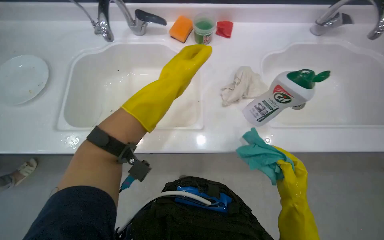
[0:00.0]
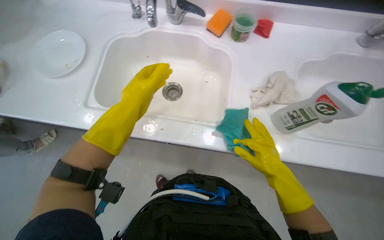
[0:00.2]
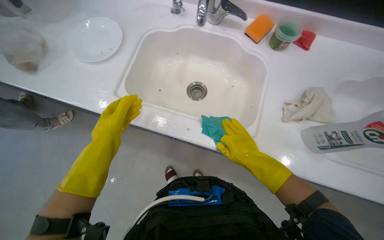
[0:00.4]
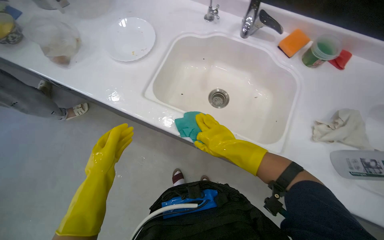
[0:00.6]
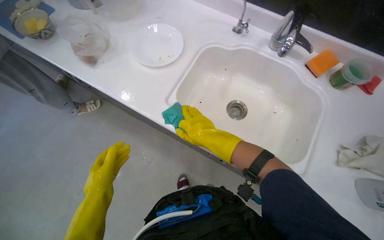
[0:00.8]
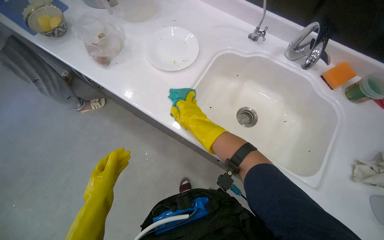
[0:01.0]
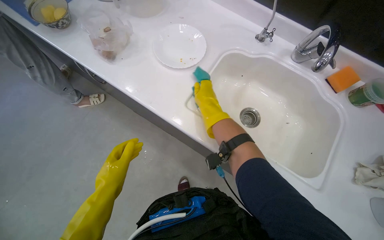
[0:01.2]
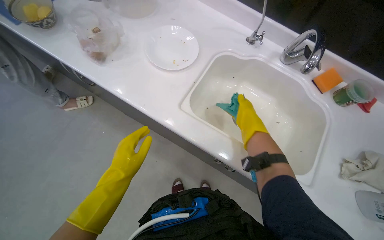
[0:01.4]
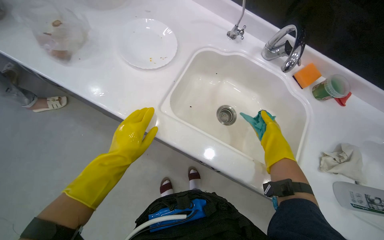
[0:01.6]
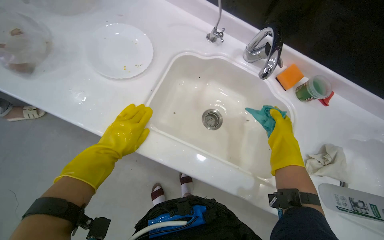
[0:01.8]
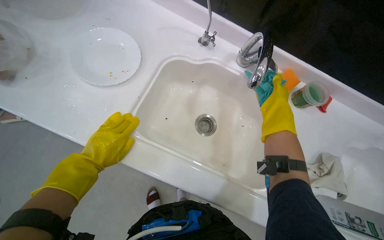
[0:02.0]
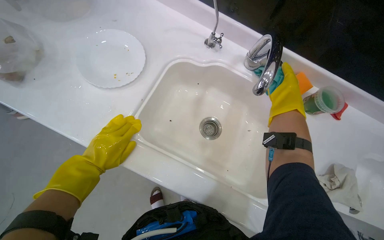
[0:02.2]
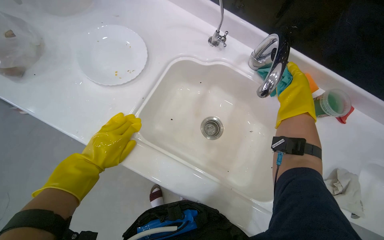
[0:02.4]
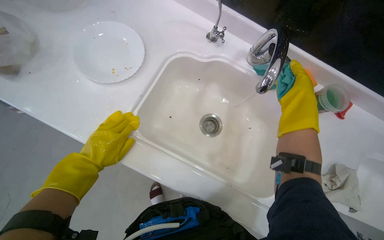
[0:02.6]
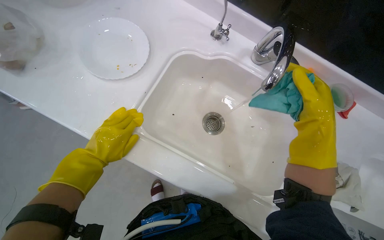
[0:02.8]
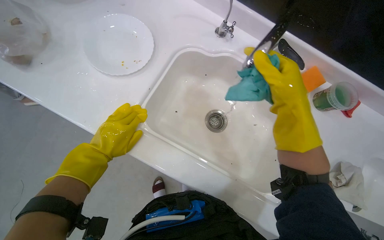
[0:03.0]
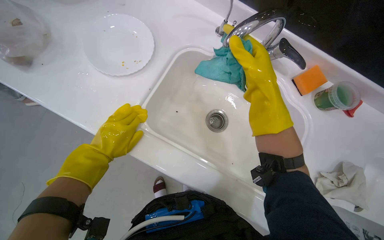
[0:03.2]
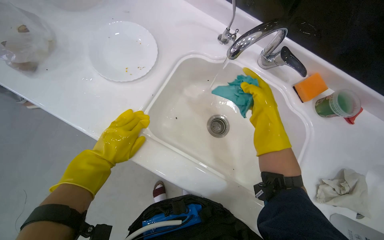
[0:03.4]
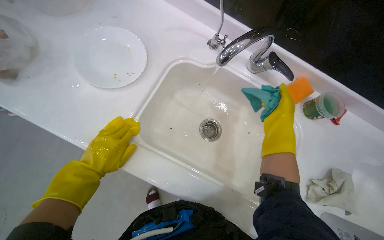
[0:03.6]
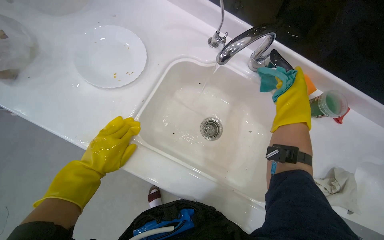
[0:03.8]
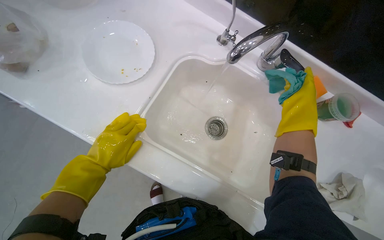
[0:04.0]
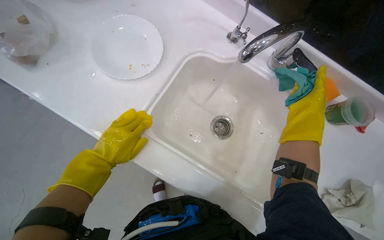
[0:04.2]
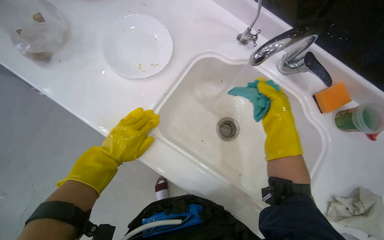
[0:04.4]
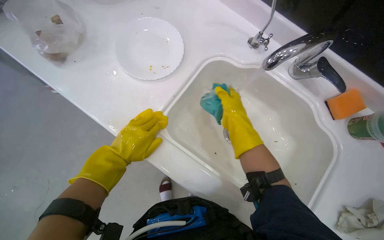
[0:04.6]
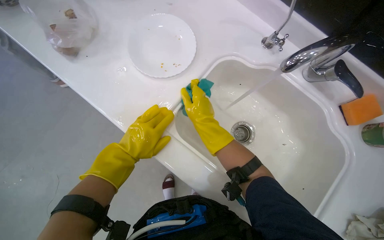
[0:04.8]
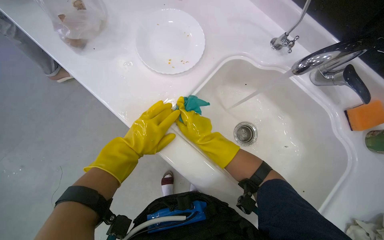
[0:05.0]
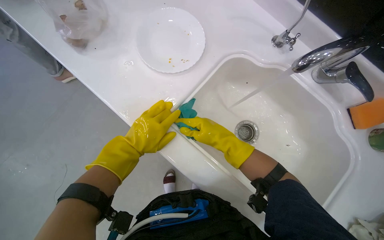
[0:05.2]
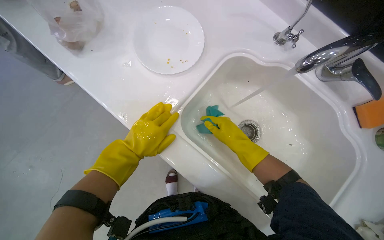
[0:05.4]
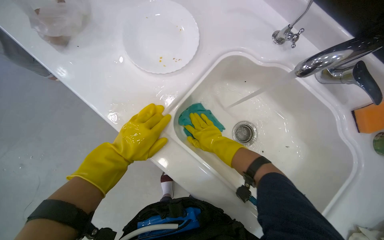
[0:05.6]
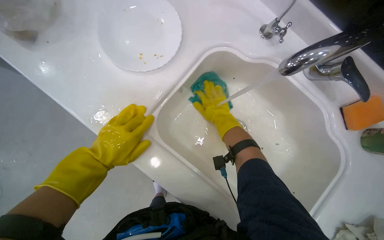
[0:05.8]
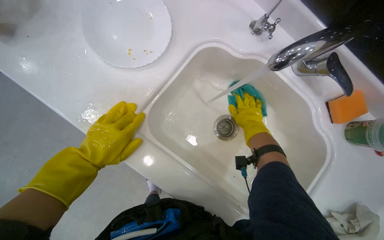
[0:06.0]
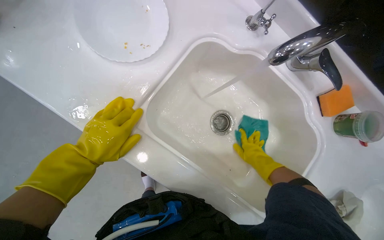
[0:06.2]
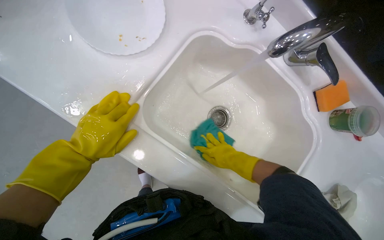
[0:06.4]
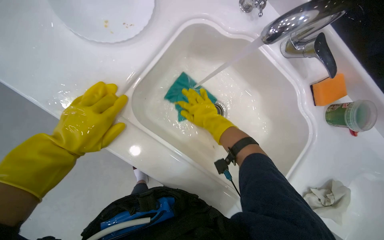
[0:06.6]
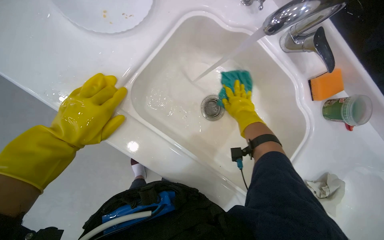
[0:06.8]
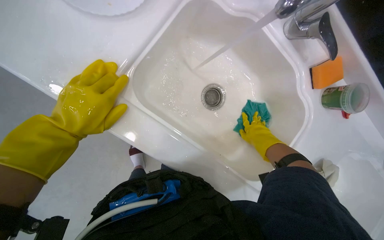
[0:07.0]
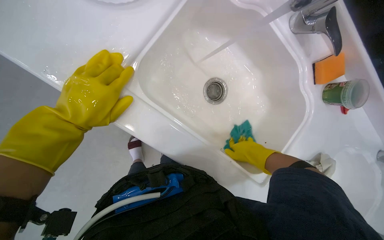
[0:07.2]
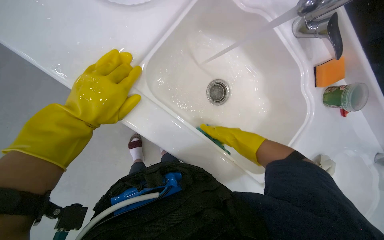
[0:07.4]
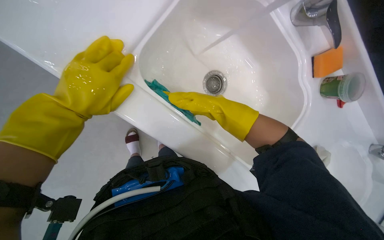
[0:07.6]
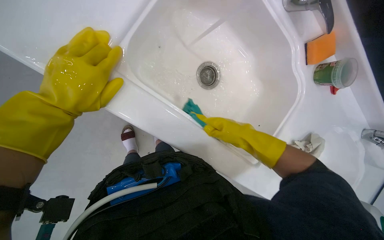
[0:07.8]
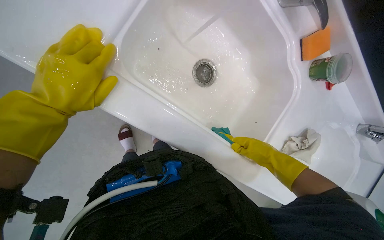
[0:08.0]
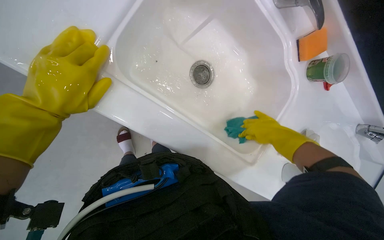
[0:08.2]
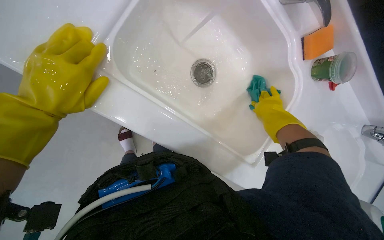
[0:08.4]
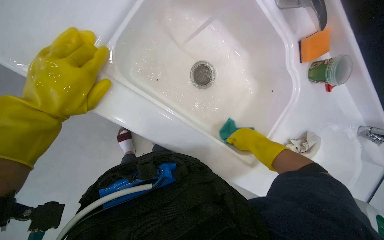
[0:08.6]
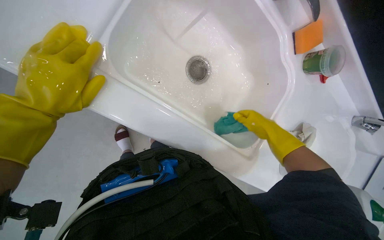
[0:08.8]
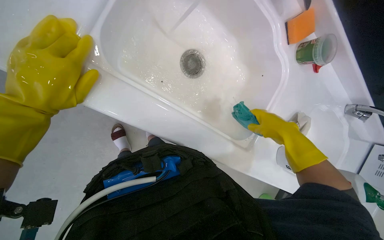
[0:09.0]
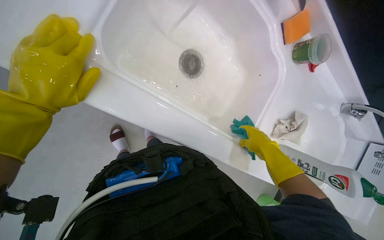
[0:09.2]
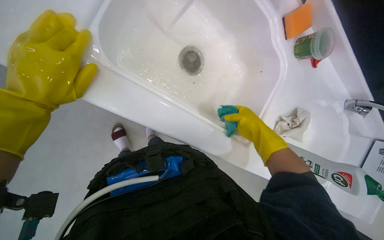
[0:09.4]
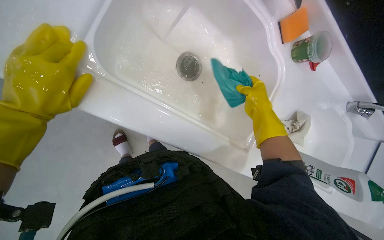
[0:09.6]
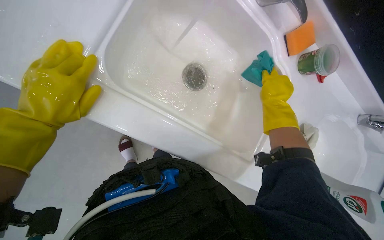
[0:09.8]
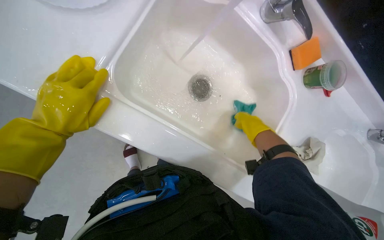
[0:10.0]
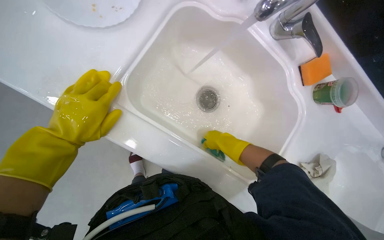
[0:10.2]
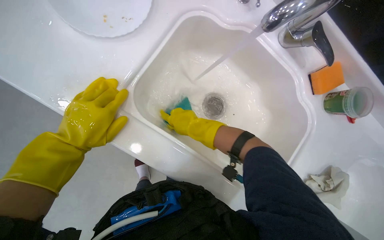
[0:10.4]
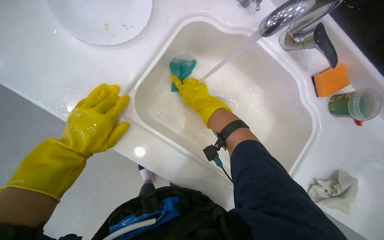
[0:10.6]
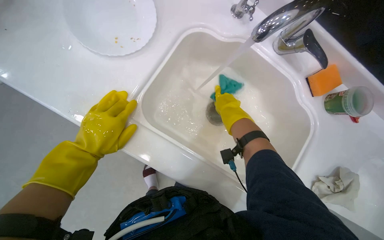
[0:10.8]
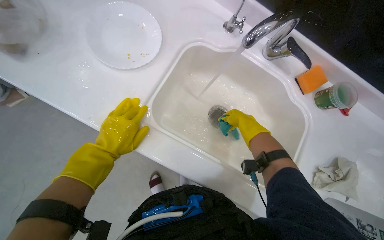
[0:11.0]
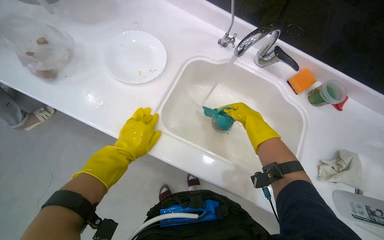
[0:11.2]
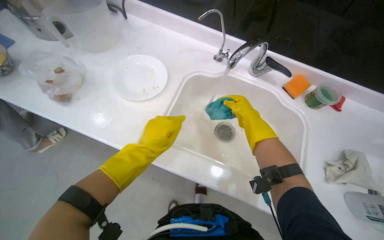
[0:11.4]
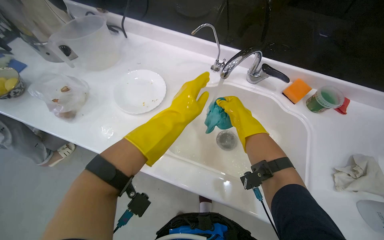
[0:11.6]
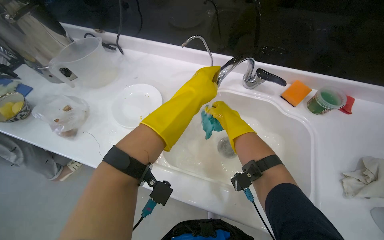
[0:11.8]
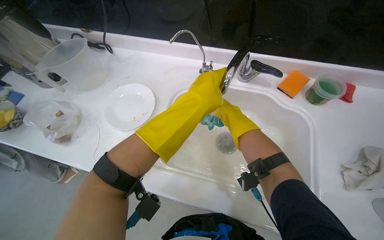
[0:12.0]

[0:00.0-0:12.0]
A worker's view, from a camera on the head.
Job: cleaning kitchen.
The whole recording: Cleaning kitchen sink. The worker scrubs the kitchen sink with a cloth and cleaning solution.
0:00.0 to 0:01.6: The scene rotates clockwise by about 30 degrees.
0:01.6 to 0:03.0: The right hand goes about 20 cm up the picture and nearer to the camera.
0:03.0 to 0:04.4: The right hand goes left and right, approximately 15 cm each way, reversing 2 times.
0:04.4 to 0:06.0: The right hand is displaced farther from the camera by roughly 15 cm, and reaches roughly 25 cm to the left, then returns.
0:06.0 to 0:07.6: The view tilts about 10 degrees downward. The right hand moves up and down the picture over roughly 15 cm, changing direction 3 times.
0:07.6 to 0:09.0: The right hand goes roughly 25 cm to the right and down the picture.
0:09.0 to 0:10.4: The right hand moves to the left, about 30 cm.
0:10.4 to 0:12.0: The wearer looks about 25 degrees further upward. The left hand travels to the right and up the picture by some 35 cm. The right hand is displaced to the right by roughly 15 cm.

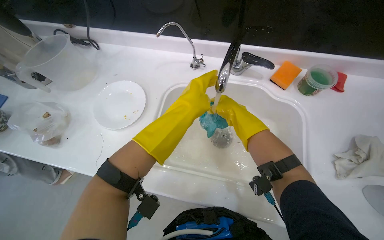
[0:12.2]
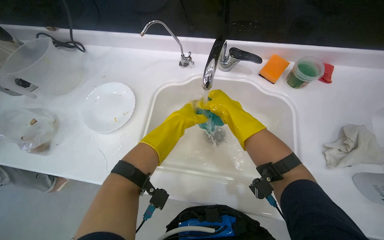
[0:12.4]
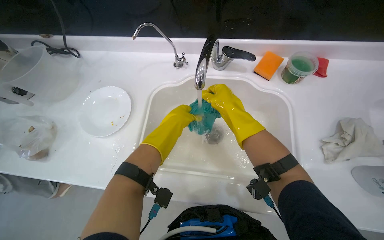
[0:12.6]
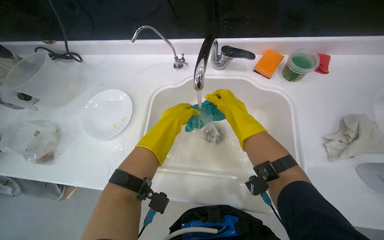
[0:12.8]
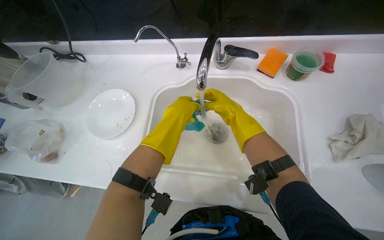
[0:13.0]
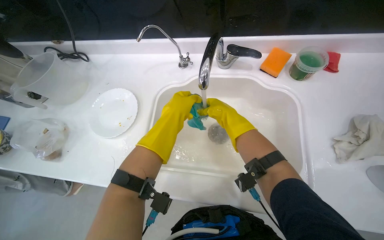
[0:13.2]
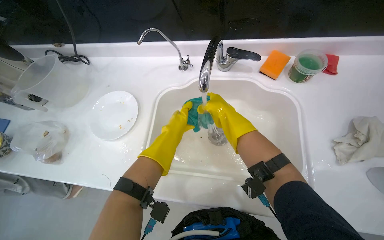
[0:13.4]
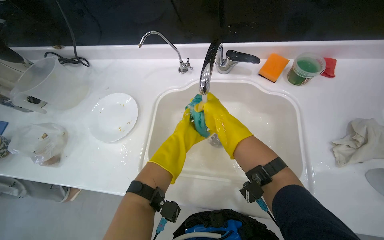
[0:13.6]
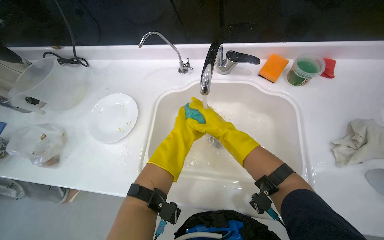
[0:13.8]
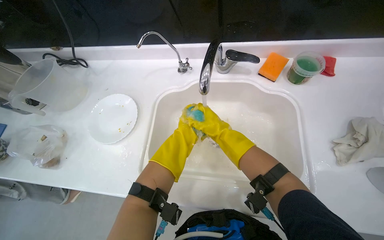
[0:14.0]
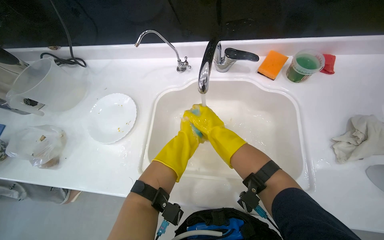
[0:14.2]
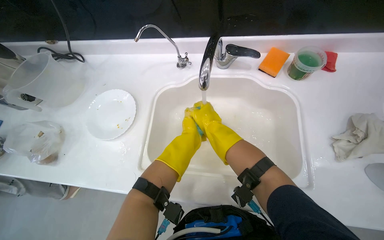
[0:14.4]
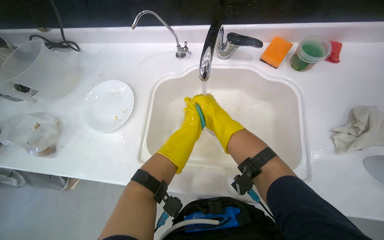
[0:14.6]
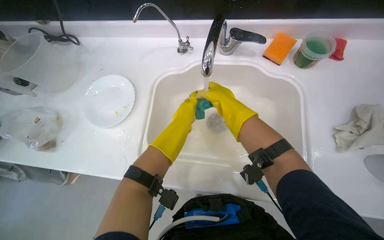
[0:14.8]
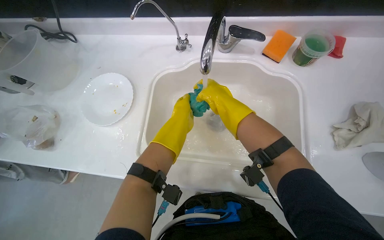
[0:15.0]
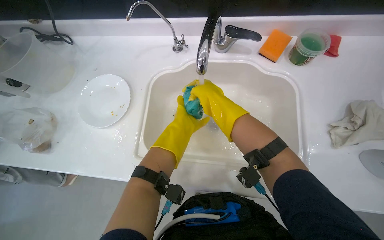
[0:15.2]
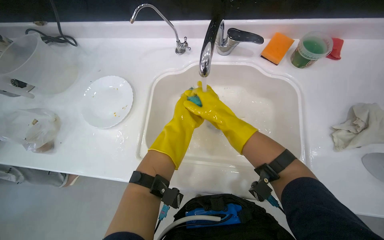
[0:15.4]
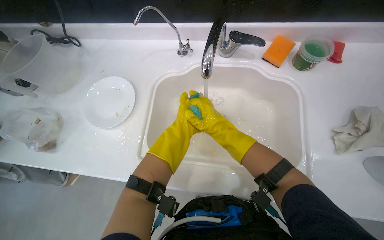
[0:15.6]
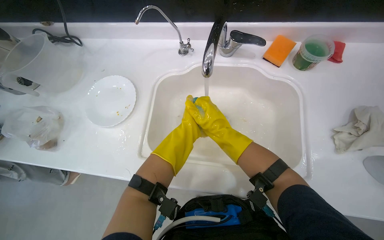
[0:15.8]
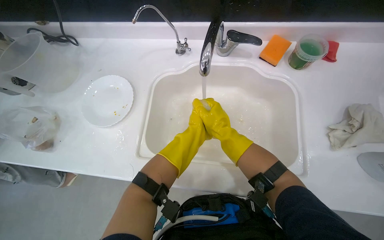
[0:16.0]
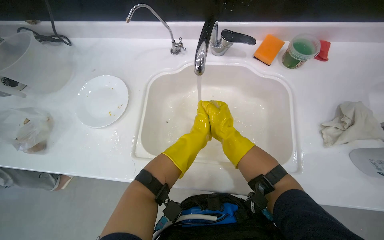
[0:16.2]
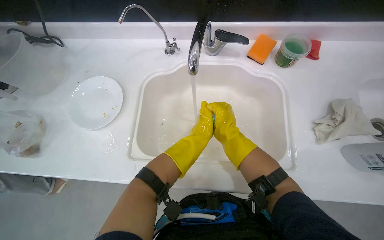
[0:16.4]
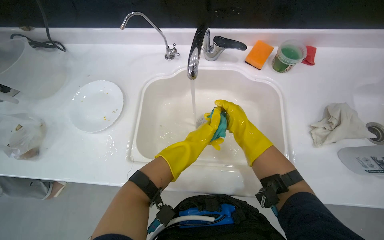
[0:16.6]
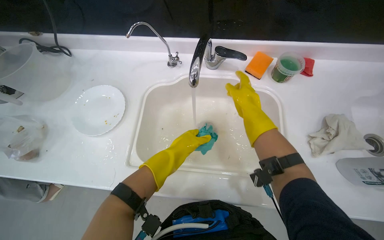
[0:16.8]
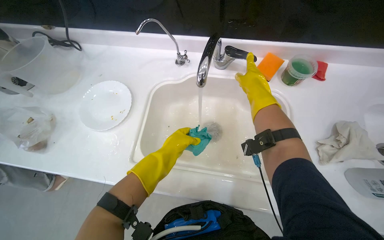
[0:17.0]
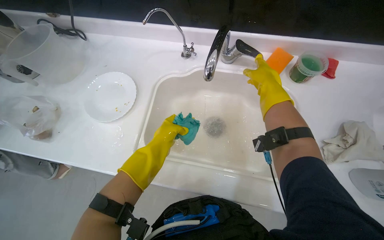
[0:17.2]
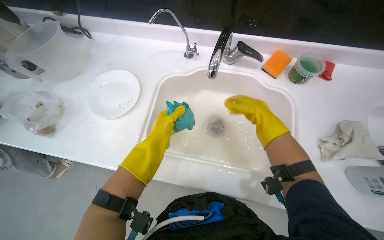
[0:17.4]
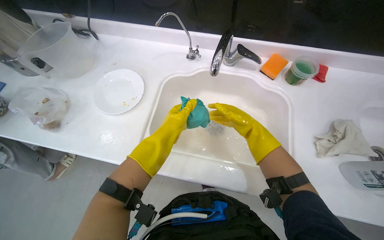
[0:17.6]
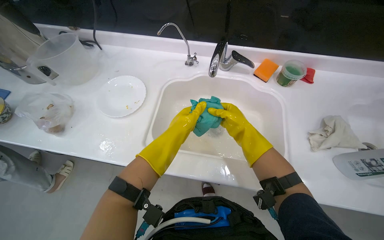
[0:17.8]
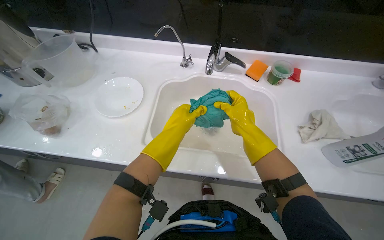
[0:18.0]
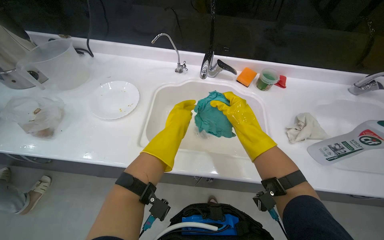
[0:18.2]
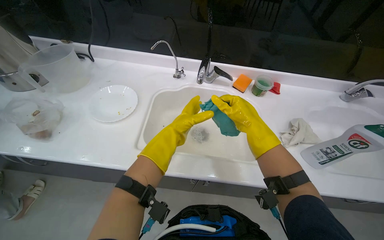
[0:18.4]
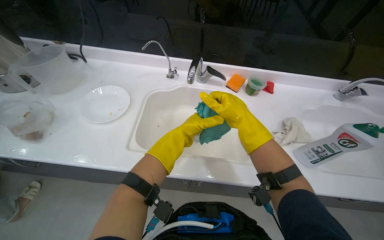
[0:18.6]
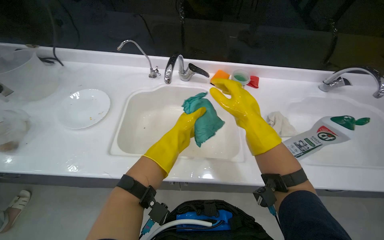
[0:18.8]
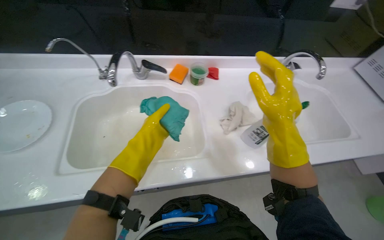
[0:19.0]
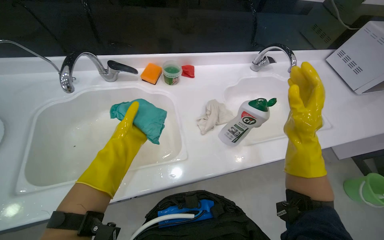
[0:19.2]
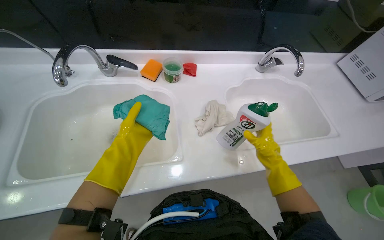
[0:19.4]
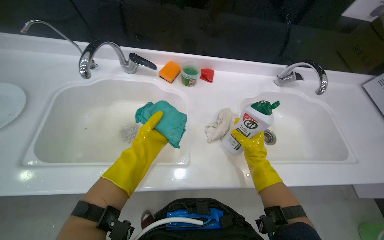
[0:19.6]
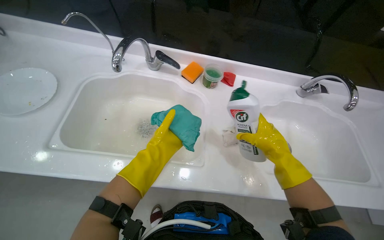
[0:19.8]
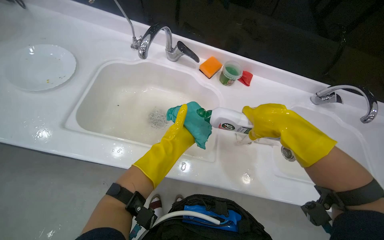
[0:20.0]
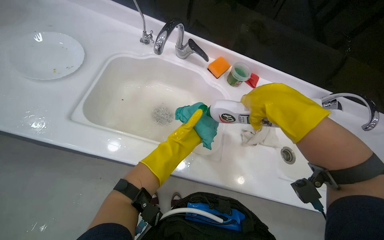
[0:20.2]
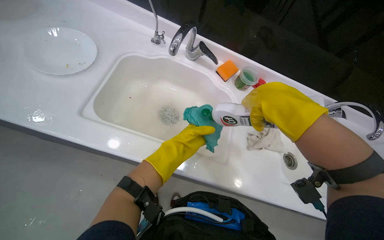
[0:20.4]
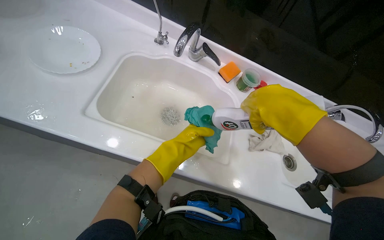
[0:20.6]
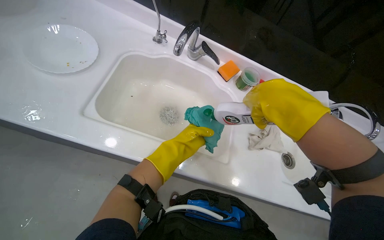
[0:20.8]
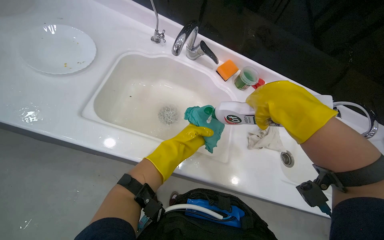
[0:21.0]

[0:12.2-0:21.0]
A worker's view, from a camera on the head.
Job: cleaning kitchen.
The whole recording: Cleaning kitchen sink. The worker scrubs the kitchen sink with a cloth and cleaning solution.
0:12.2 to 0:13.6: The left hand moves nearer and farther over roughly 15 cm, changing direction 2 times.
0:16.6 to 0:18.0: The right hand moves nearer and farther over some 15 cm, changing direction 2 times; the left hand moves nearer to the camera and to the left, approximately 20 cm.
0:18.0 to 0:19.6: The camera is aimed approximately 20 degrees further to the right. The right hand shifts some 35 cm to the right, while the left hand shifts about 15 cm farther from the camera.
0:19.6 to 0:21.0: The right hand shifts approximately 35 cm nearer to the camera and up the picture.
